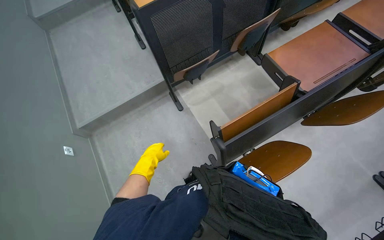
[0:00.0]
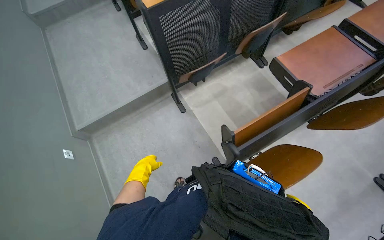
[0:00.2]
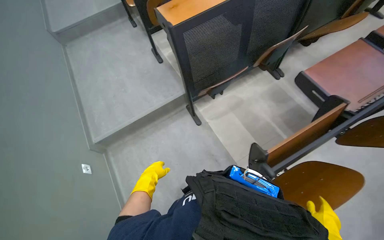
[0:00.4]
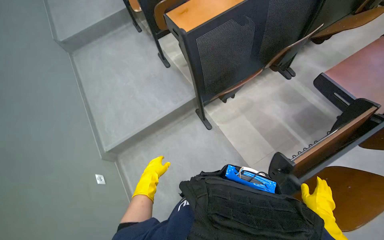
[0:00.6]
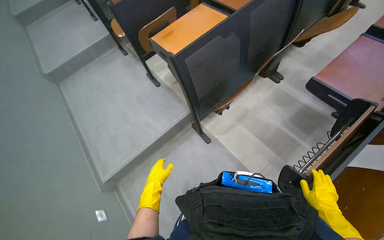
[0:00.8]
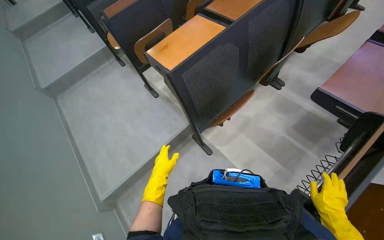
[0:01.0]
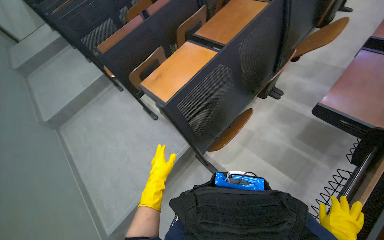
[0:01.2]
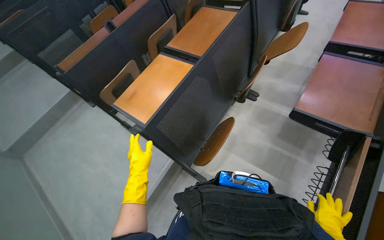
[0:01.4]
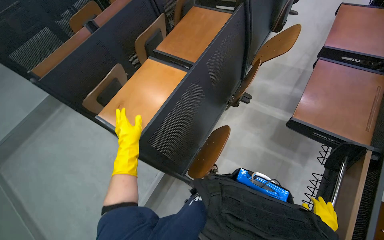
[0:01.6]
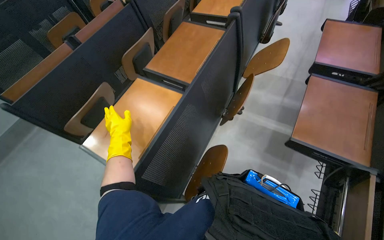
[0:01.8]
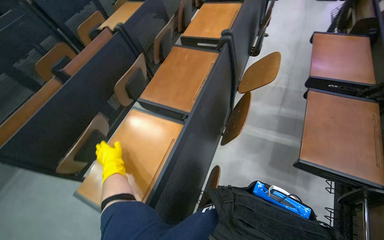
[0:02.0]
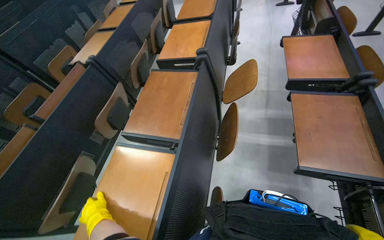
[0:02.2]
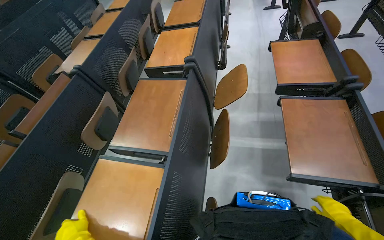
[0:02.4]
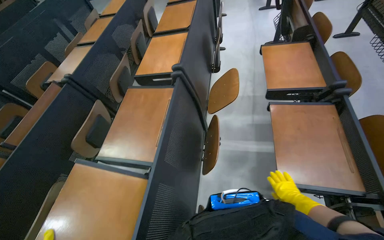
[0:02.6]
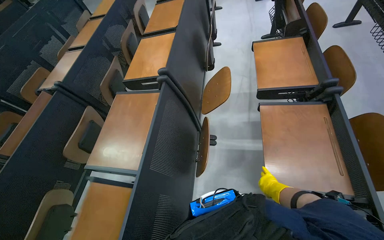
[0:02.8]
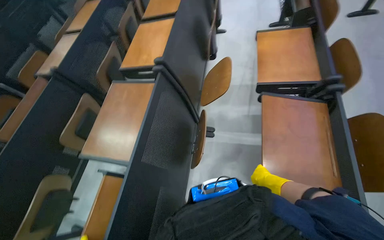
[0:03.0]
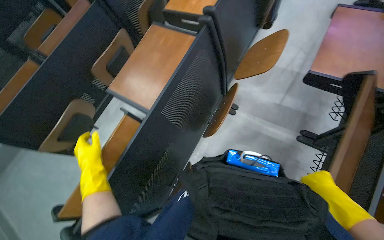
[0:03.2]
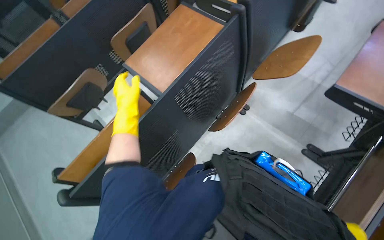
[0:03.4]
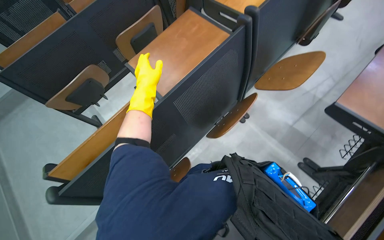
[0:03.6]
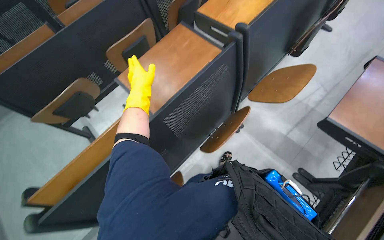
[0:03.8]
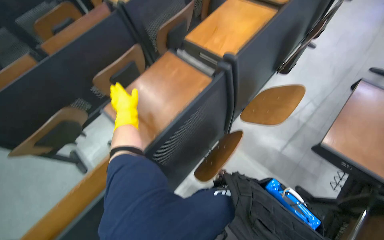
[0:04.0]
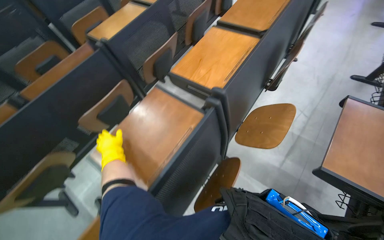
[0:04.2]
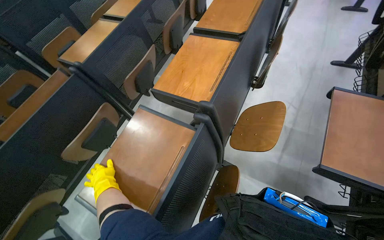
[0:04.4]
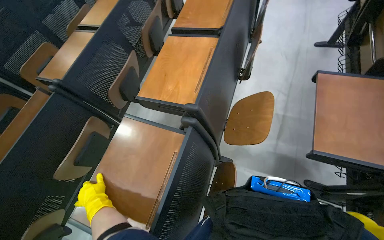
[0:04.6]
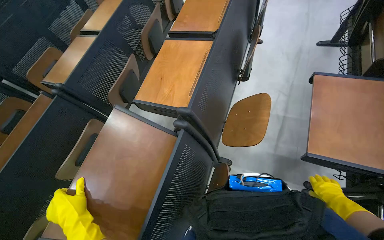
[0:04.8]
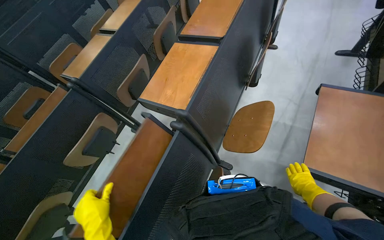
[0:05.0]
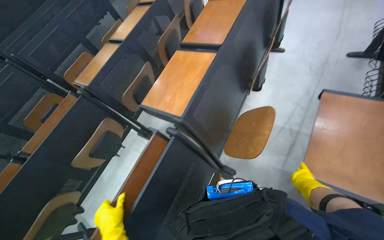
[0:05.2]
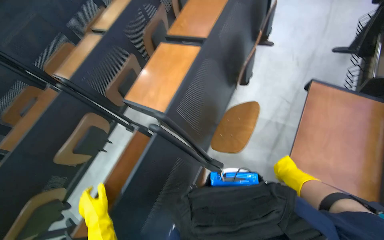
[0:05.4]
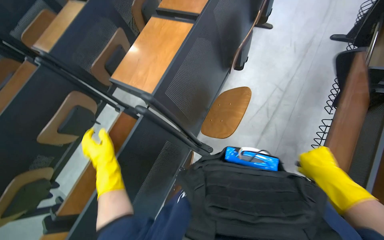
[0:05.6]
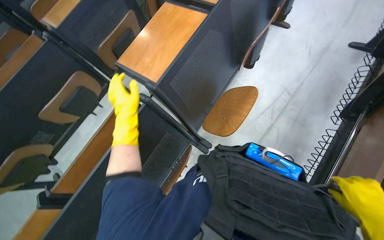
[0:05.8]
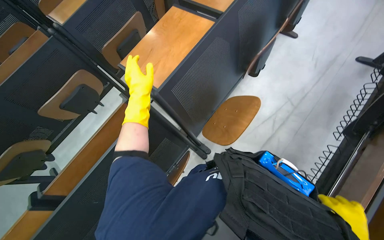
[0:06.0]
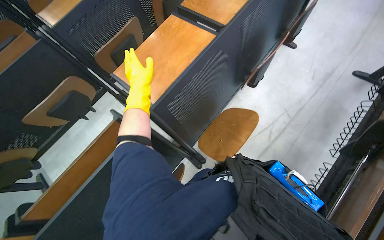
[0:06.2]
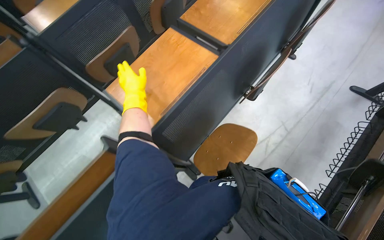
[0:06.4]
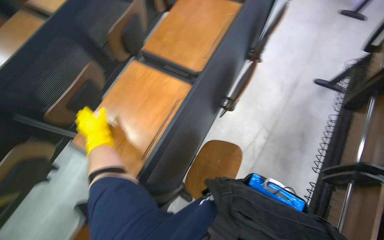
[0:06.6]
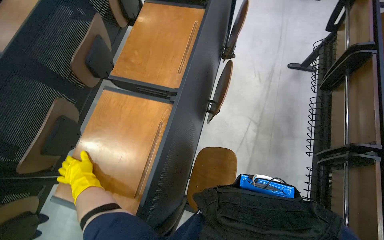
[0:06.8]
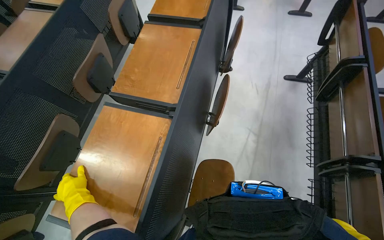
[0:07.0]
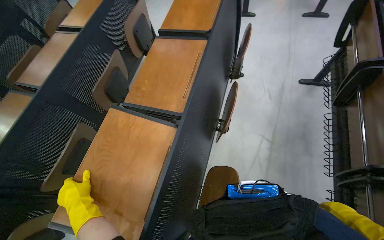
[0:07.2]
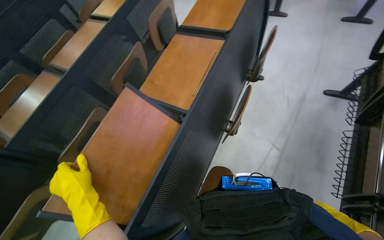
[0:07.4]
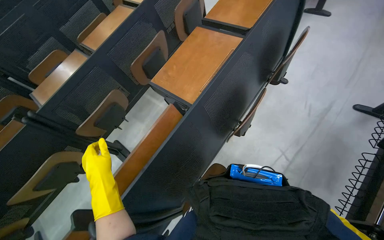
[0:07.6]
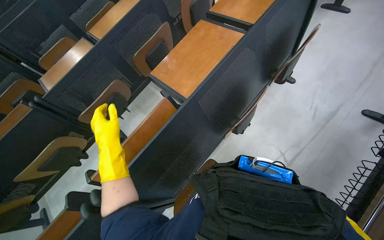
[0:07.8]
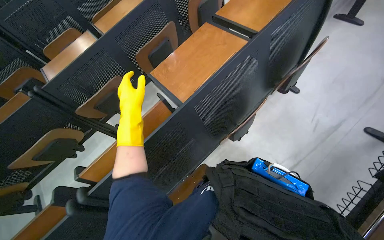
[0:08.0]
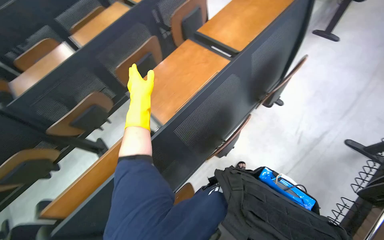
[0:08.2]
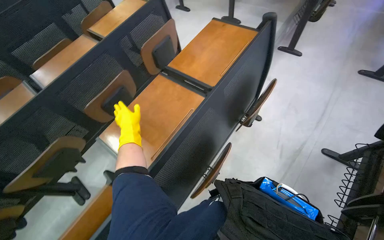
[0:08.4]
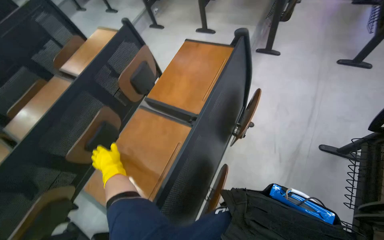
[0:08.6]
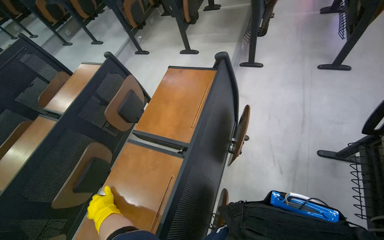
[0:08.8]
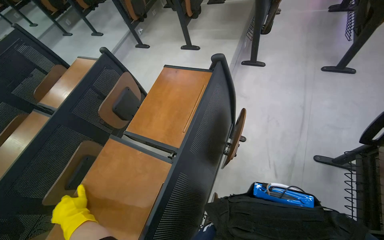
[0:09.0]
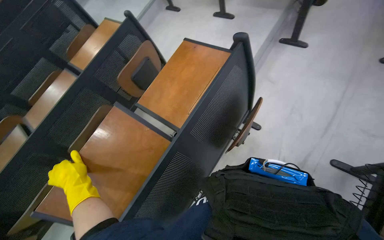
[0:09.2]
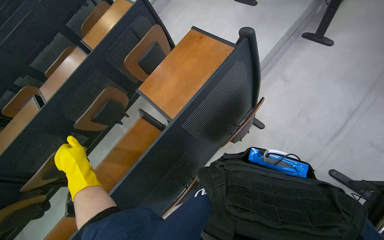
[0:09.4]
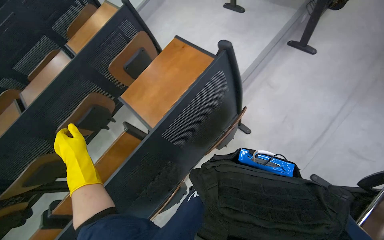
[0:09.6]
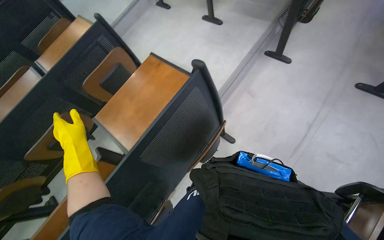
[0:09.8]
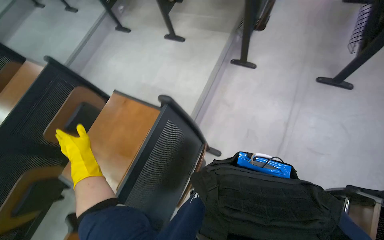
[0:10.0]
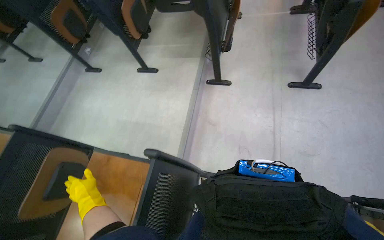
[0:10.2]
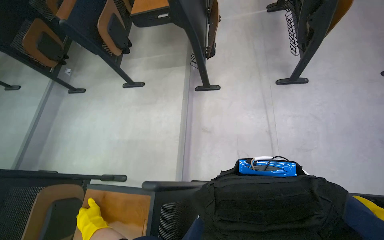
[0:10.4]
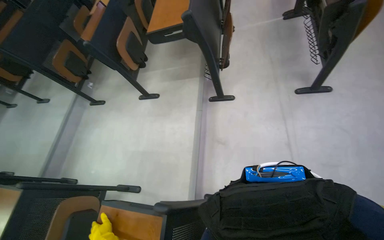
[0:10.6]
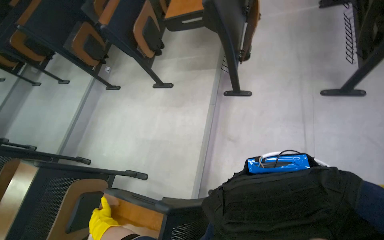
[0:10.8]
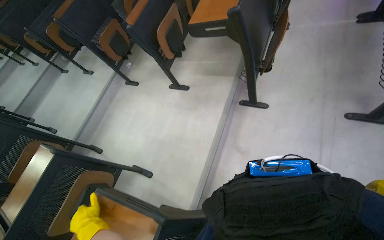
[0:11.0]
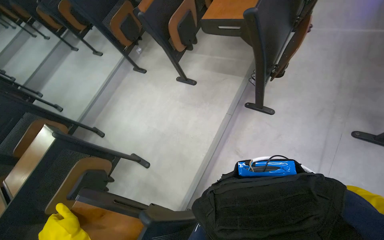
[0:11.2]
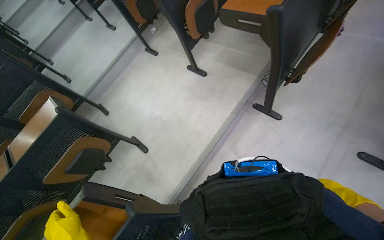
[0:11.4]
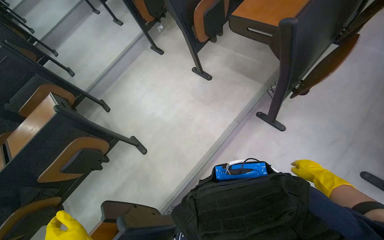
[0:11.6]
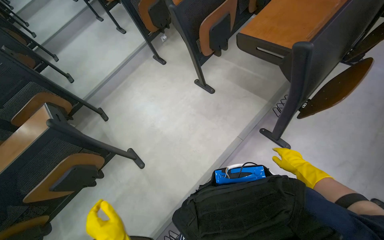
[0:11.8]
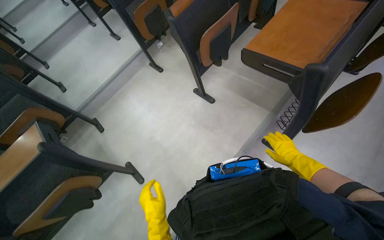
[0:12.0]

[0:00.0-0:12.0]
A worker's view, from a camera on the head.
Job: organizing items.
The whole recording: Folding Up Writing Tablets. The worker folds up the writing tablets in the lecture hall.
0.0 to 1.6 s: The camera is carried roughly 60 cm. Everything in view rotates roughly 25 degrees counterclockwise.
1.6 to 3.0 s: The head travels roughly 50 cm.
3.0 to 4.4 s: The head travels roughly 40 cm.
4.4 to 6.0 s: The left hand is displaced to the right, up the picture and nearer to the camera by some 60 cm.
6.0 to 7.6 s: The camera travels approximately 50 cm.
7.6 to 9.0 s: The camera is carried approximately 60 cm.
9.0 to 10.4 s: The camera travels approximately 60 cm.
10.4 to 12.0 s: The camera is carried approximately 60 cm. The head turns to the left by roughly 40 degrees.

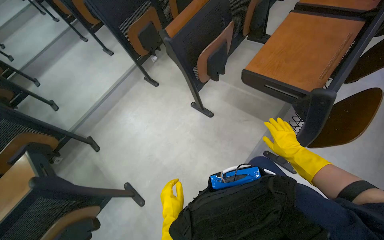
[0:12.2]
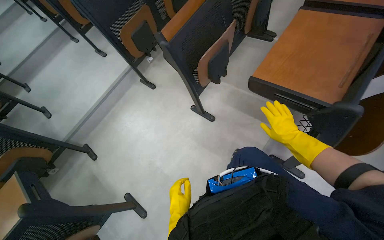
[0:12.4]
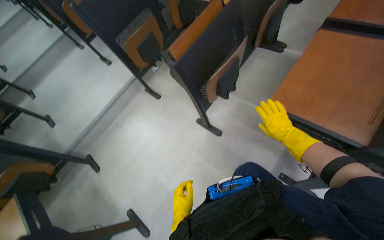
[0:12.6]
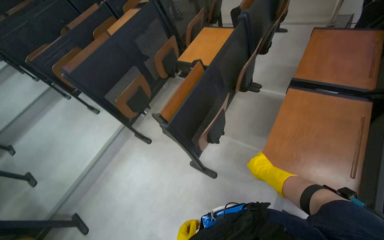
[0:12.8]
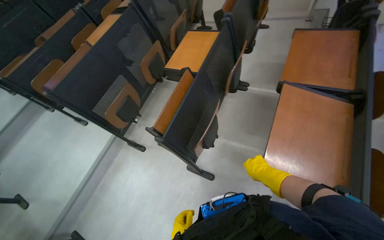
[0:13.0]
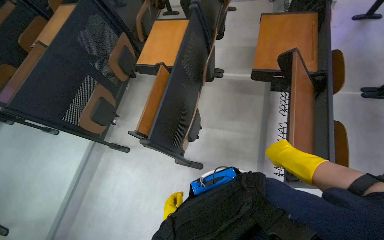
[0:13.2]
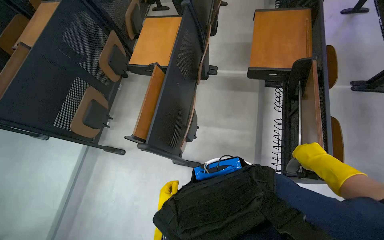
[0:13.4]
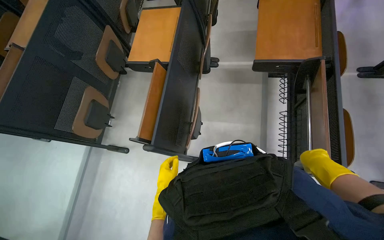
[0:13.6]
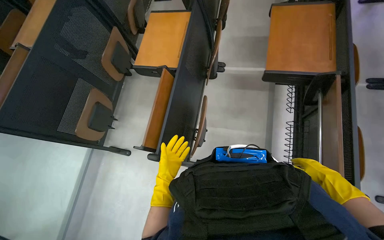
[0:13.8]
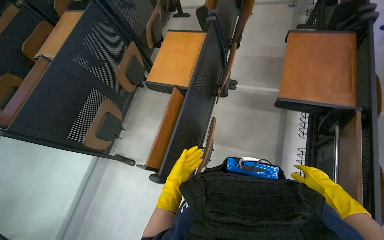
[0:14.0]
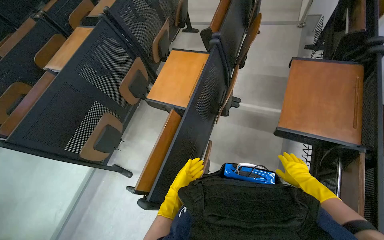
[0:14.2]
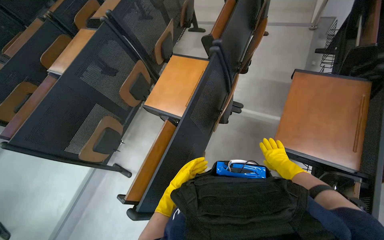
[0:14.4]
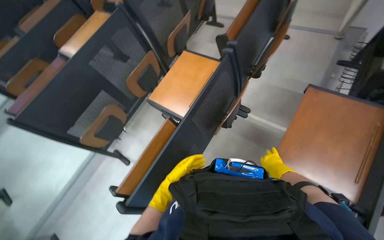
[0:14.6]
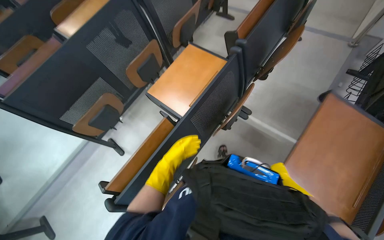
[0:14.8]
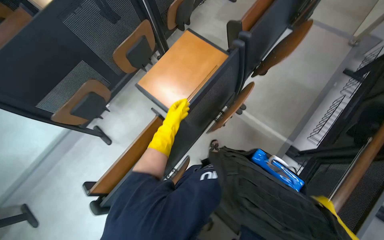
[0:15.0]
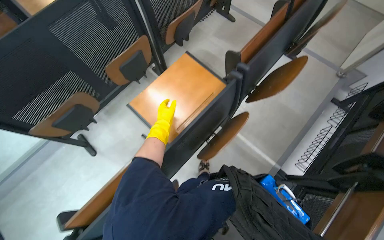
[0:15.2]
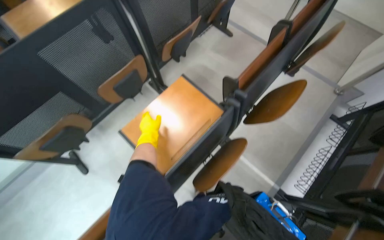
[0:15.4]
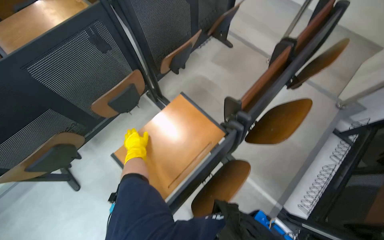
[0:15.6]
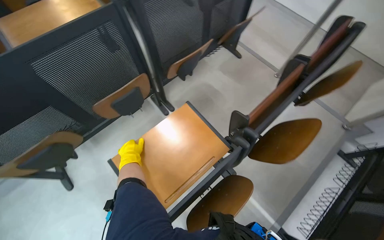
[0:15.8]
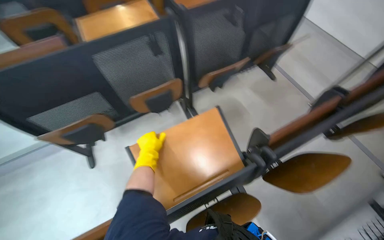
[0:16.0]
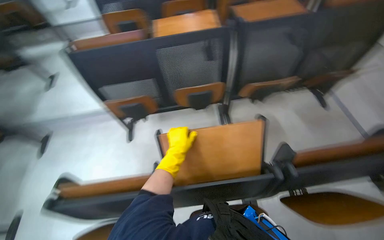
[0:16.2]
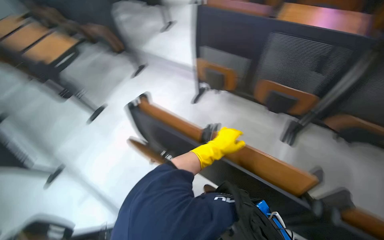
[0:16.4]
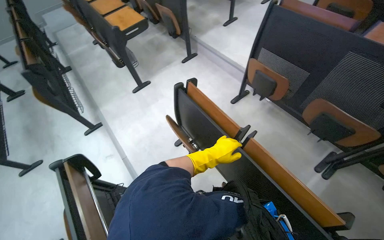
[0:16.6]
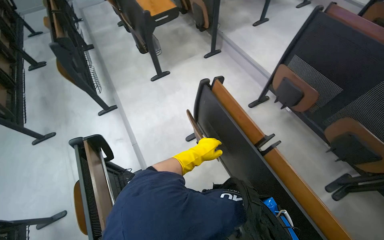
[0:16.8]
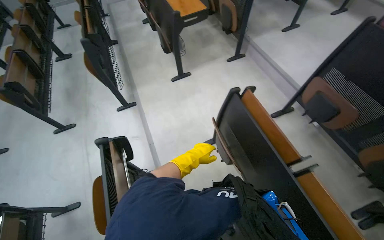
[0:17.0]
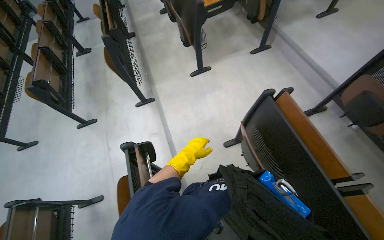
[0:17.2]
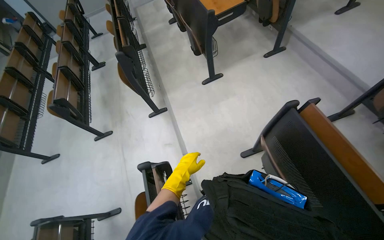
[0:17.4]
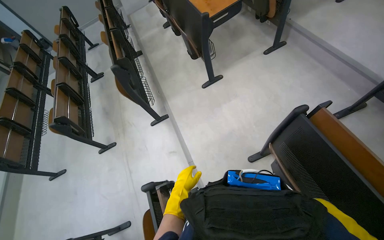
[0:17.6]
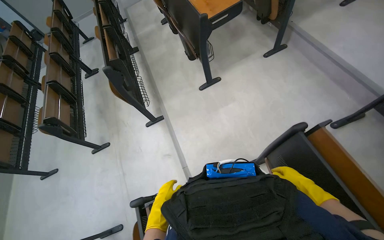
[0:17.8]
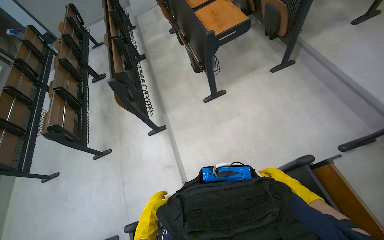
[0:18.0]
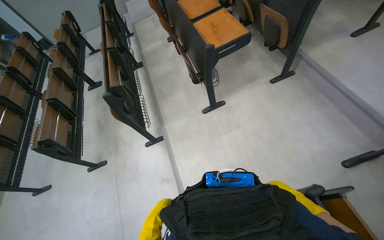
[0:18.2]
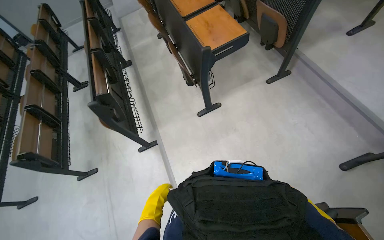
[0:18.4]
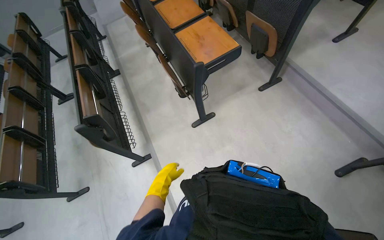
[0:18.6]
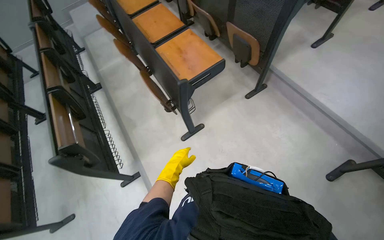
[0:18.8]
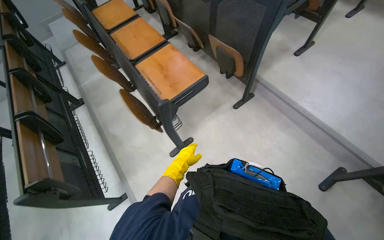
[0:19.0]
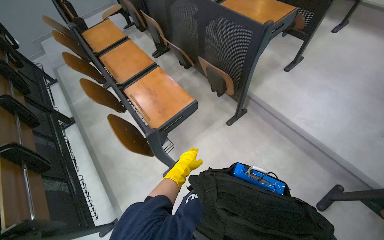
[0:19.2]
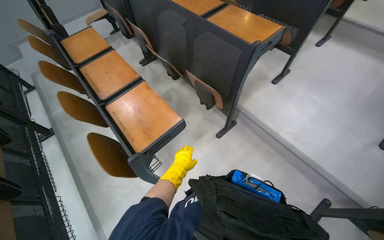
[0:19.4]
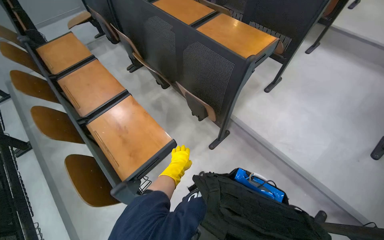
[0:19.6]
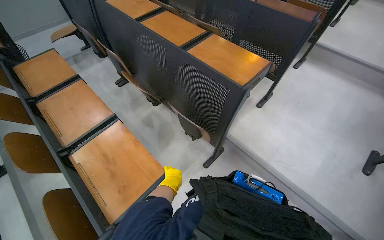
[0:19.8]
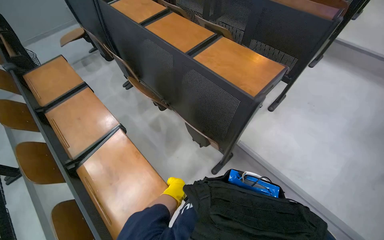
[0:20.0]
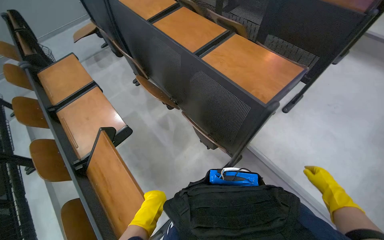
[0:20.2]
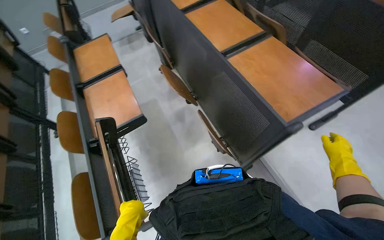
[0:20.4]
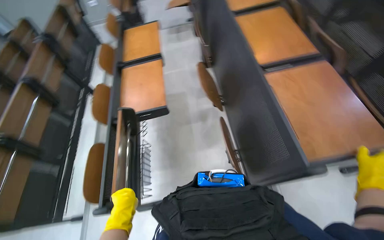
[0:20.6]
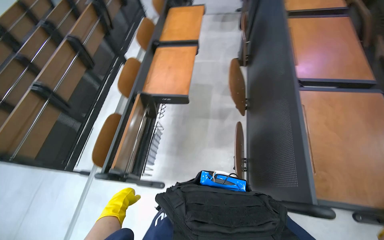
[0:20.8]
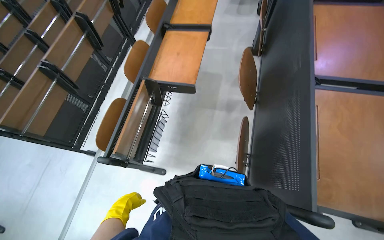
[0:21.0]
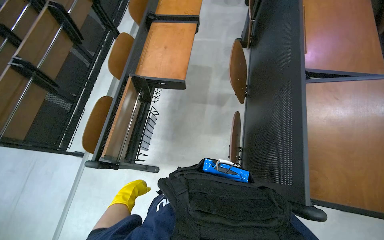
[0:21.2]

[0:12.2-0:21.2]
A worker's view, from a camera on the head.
Job: organizing items.
The whole recording: Folding Up Writing Tablets. The worker folds up the writing tablets in the lecture hall.
12.2 to 13.8 s: The camera is carried some 70 cm. The head turns to the right by about 30 degrees.
13.8 to 15.2 s: The camera is carried some 60 cm. The scene rotates clockwise by about 30 degrees.
15.2 to 16.6 s: The wearer's head swings about 100 degrees to the left.
16.6 to 18.2 s: The camera is carried approximately 80 cm. The wearer's head swings approximately 20 degrees to the left.
18.2 to 19.8 s: The camera is carried some 1 m. The head turns to the right by roughly 30 degrees.
19.8 to 21.2 s: The wearer looks roughly 55 degrees further to the left. The camera pitches downward, by about 20 degrees.
